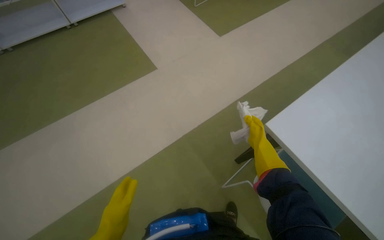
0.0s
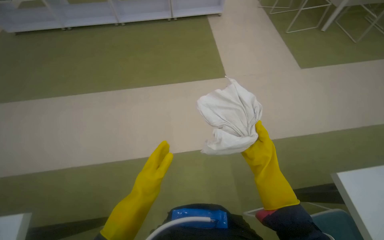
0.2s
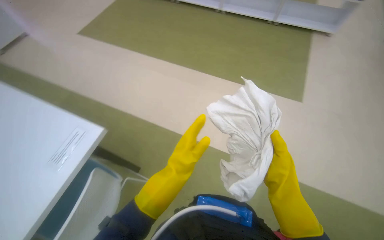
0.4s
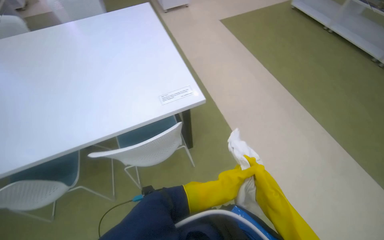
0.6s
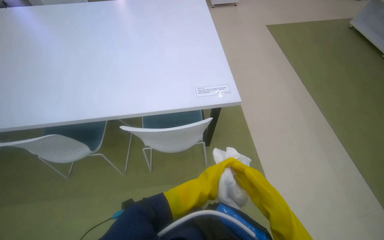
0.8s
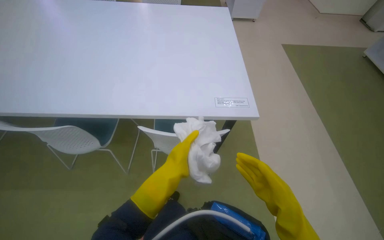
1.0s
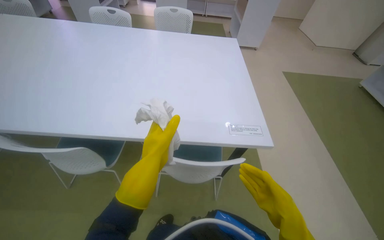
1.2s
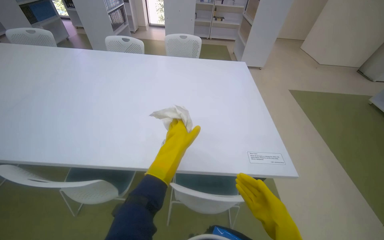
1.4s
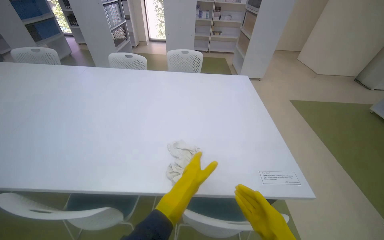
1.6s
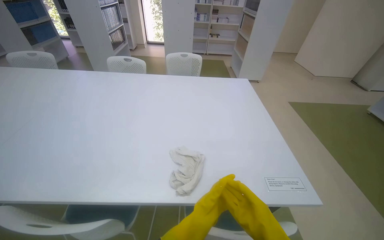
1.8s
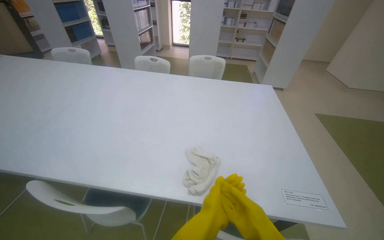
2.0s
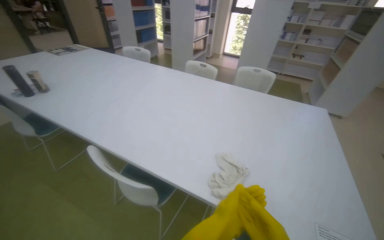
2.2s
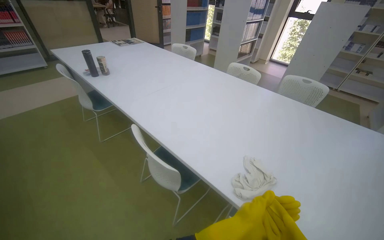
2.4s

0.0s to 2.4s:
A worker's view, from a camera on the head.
Job: wiping surfaces.
The whole recording: Cleaning table surface. The worker wipes the white table surface with a cloth.
0.0s to 1.2s: The head turns to the left by about 80 degrees.
1.2s to 2.4s: The head turns to the left by roughly 40 degrees. The view tips upward by approximately 15 degrees.

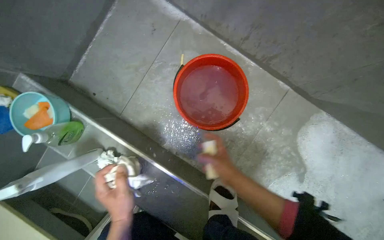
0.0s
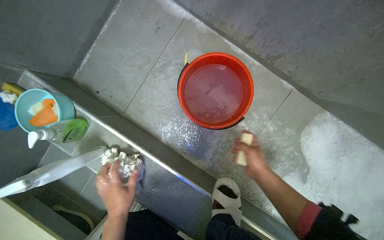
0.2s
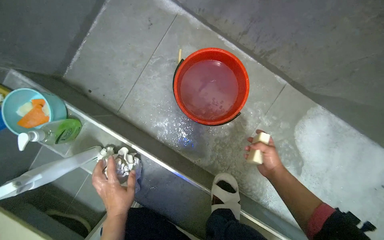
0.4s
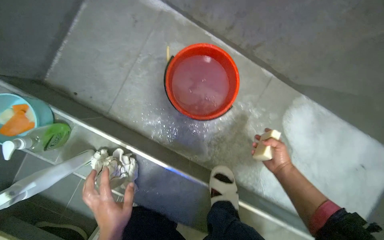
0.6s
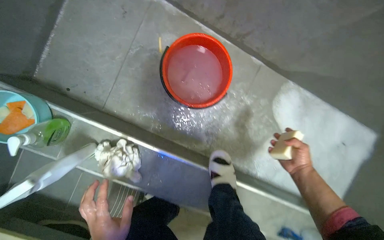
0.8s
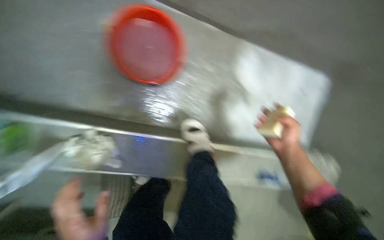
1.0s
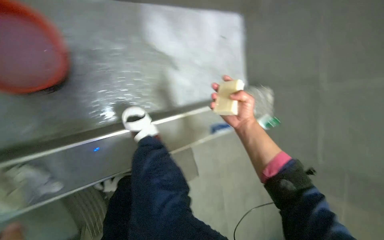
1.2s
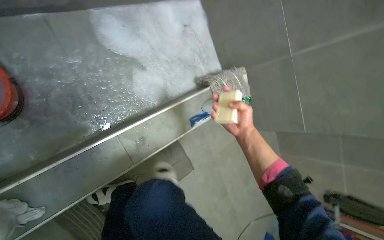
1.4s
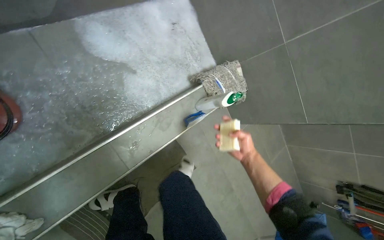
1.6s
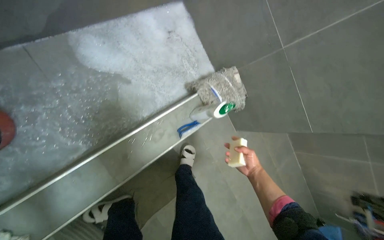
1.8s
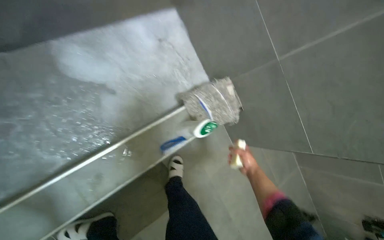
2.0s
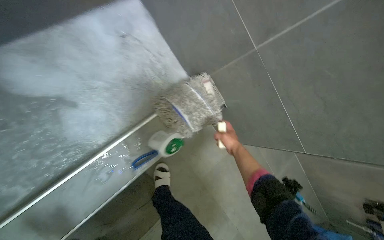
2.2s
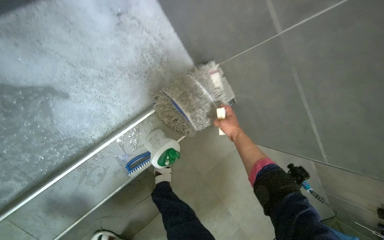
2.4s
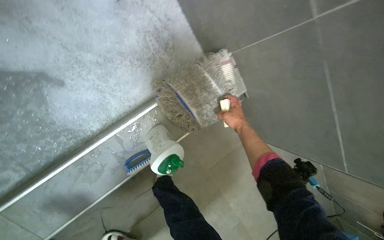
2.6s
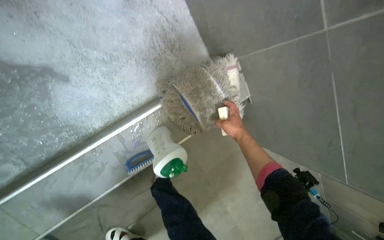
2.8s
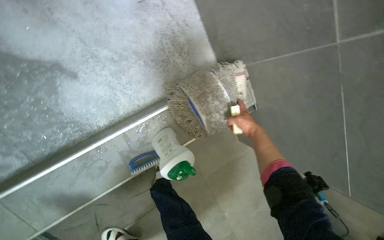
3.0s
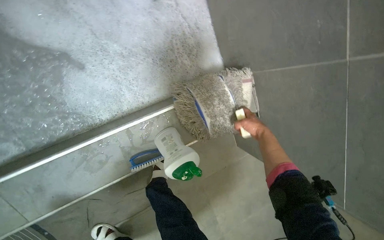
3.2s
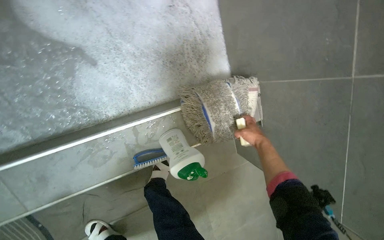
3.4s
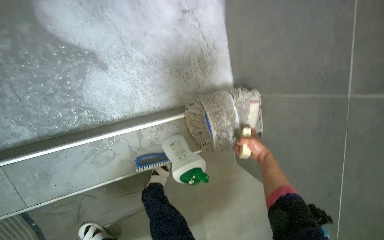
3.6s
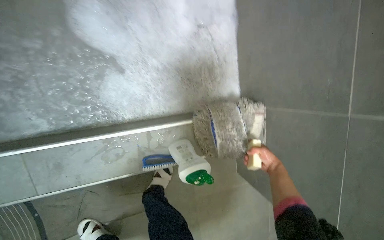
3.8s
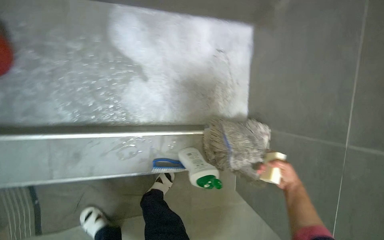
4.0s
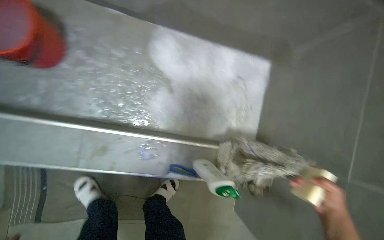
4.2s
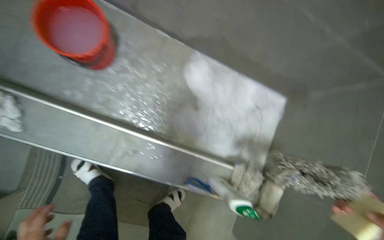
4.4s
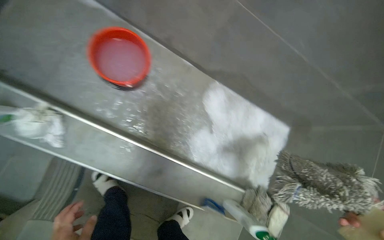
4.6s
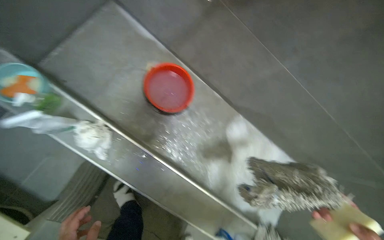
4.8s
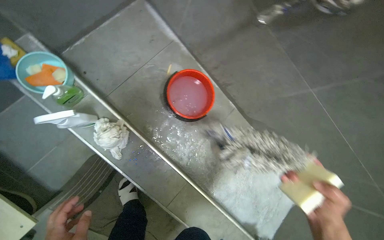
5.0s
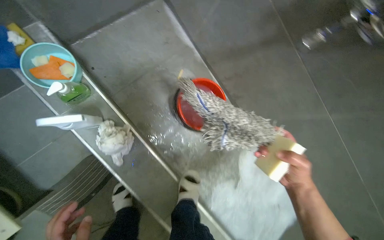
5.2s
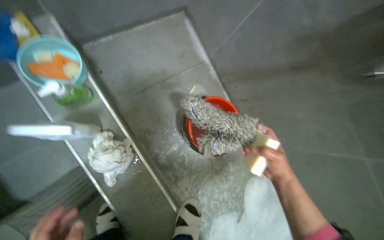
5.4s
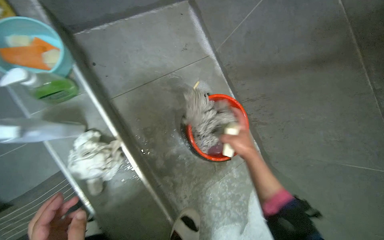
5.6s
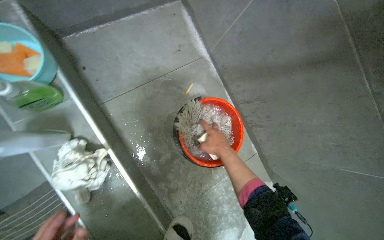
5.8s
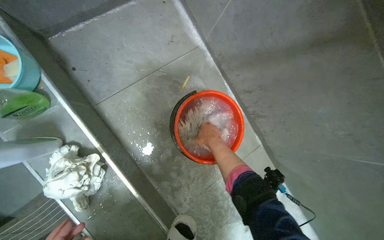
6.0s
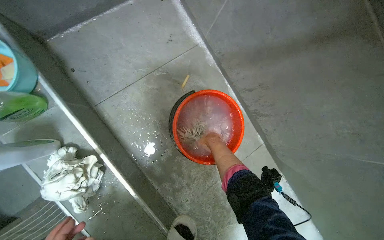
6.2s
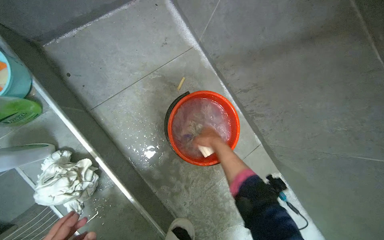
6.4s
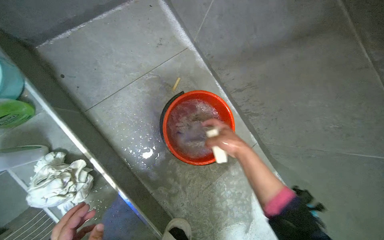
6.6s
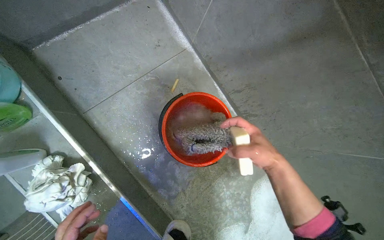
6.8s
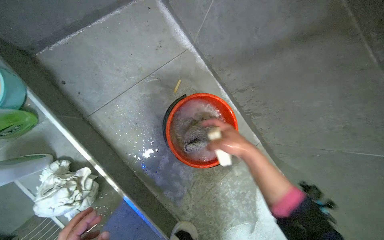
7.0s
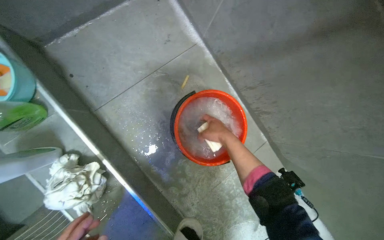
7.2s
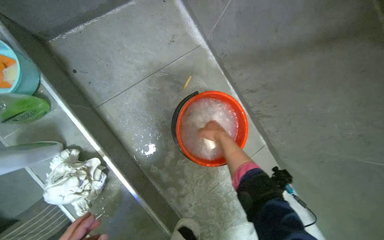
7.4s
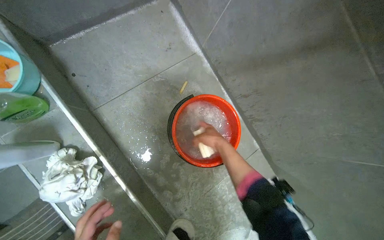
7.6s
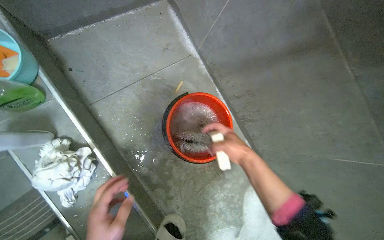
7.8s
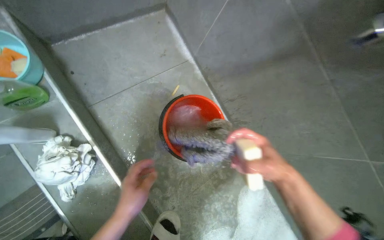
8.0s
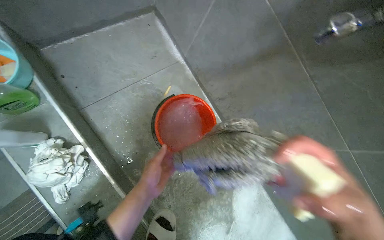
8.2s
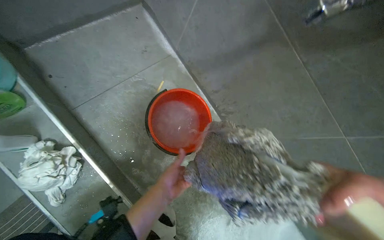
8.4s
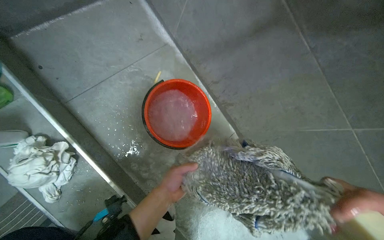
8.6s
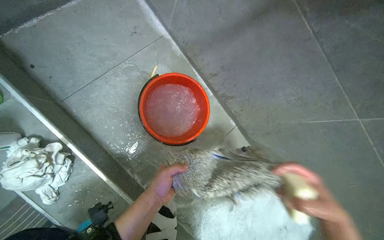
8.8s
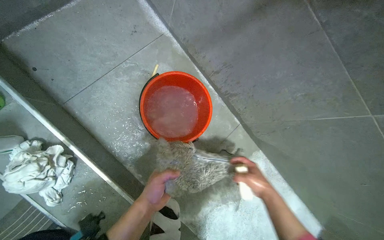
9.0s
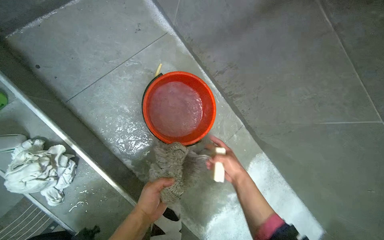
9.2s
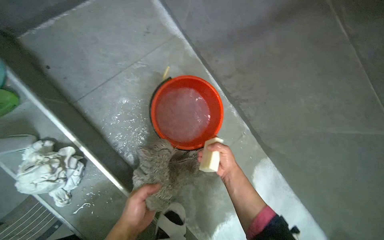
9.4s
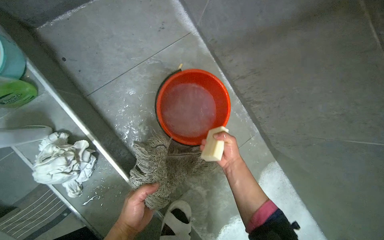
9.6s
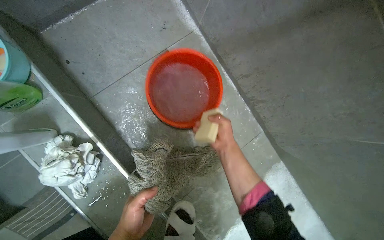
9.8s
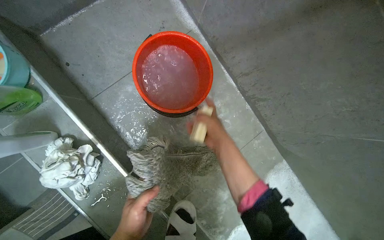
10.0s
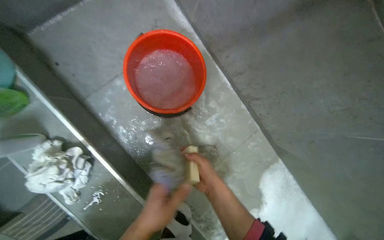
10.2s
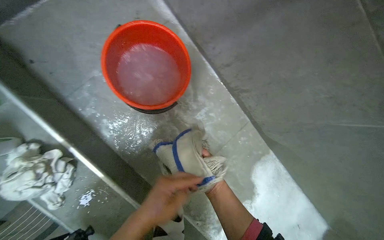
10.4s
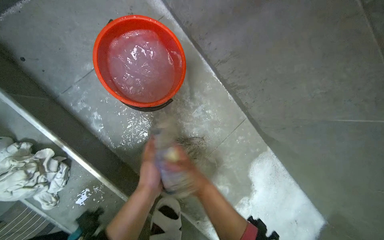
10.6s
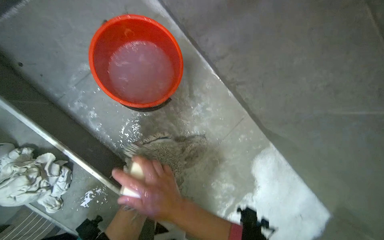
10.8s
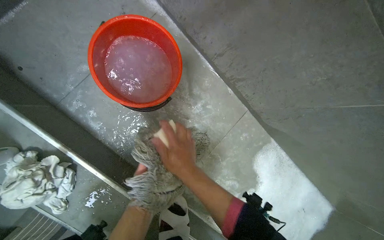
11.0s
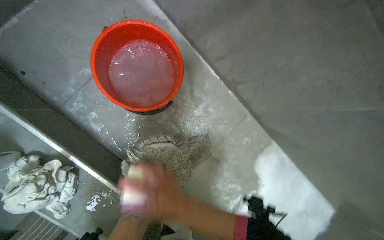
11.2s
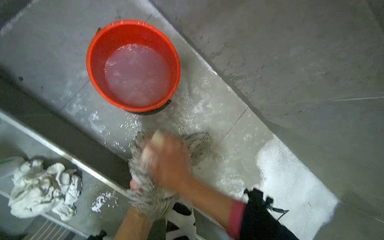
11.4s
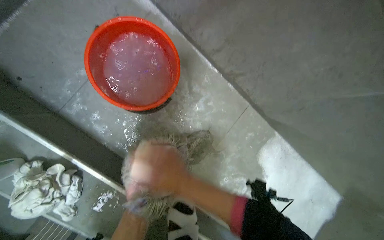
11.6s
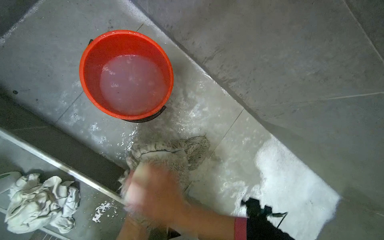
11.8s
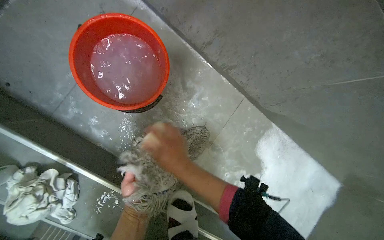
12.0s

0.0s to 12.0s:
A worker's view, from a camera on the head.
Job: preparing cleaning supplies.
The whole recording: Cleaning flat mop head with soap. The worker scrubs a flat mop head with a bar of soap and rinses it in a bucket.
0.0s to 1.6s: The head turns to the right by some 55 degrees. The camera pitches downward, by some 20 degrees.
1.6s to 3.0s: The camera travels roughly 50 cm.
3.0s to 4.4s: The camera travels about 40 cm. The wearer looks roughly 25 degrees further upward. The scene turns approximately 45 degrees clockwise in the picture.
4.4s to 6.0s: The camera is carried approximately 50 cm.
6.0s to 7.6s: The right hand goes nearer to the camera and returns, some 15 cm each way.
9.0s to 10.4s: The right hand goes approximately 15 cm to the left, and moves some 20 cm up the picture and comes back.
10.4s to 12.0s: The right hand goes approximately 15 cm nearer to the camera and to the left.

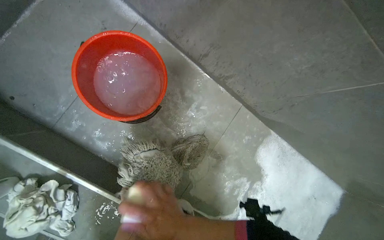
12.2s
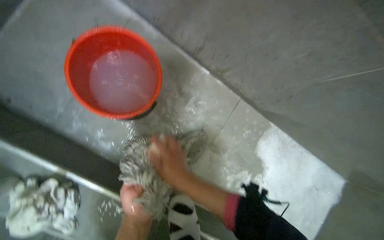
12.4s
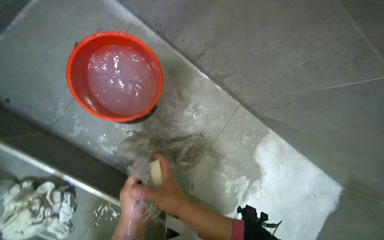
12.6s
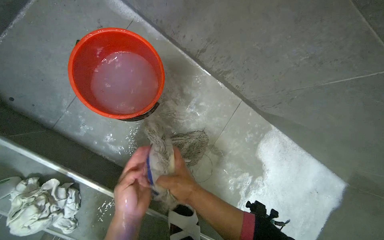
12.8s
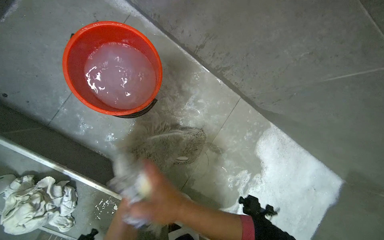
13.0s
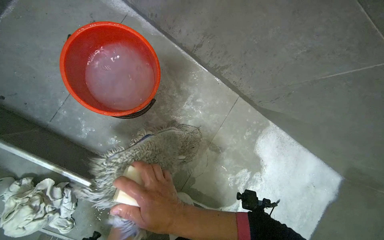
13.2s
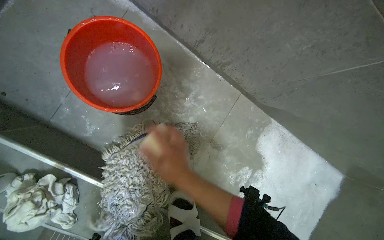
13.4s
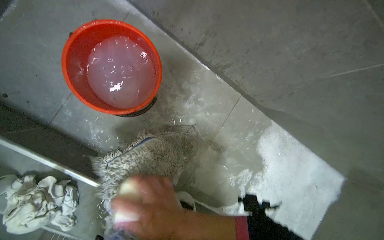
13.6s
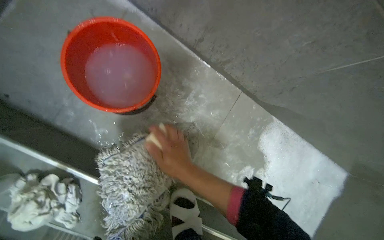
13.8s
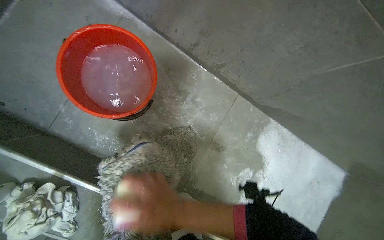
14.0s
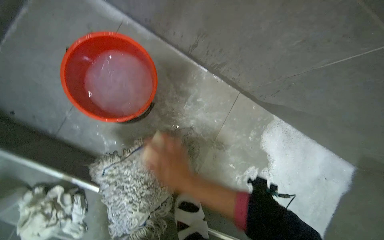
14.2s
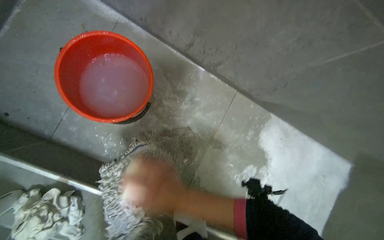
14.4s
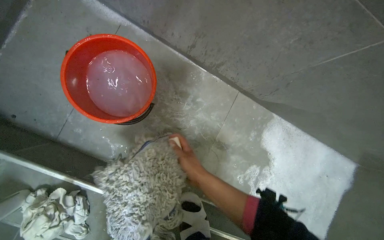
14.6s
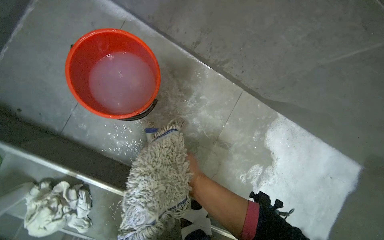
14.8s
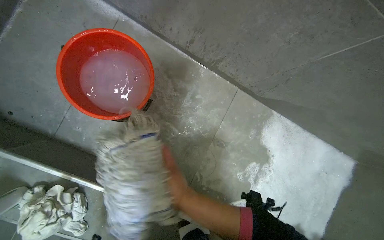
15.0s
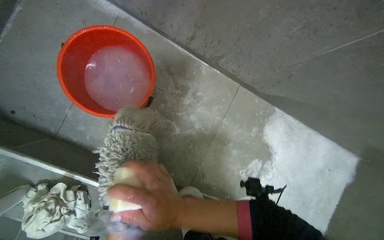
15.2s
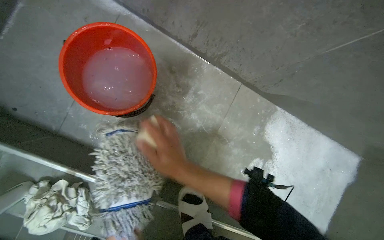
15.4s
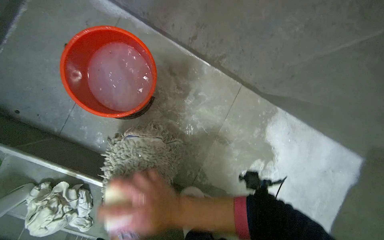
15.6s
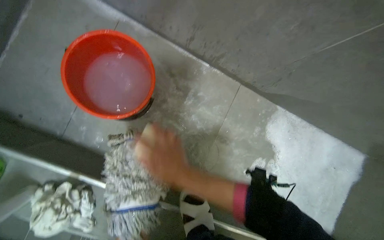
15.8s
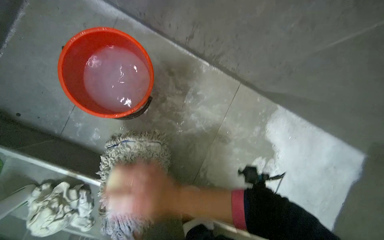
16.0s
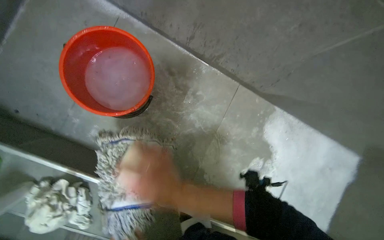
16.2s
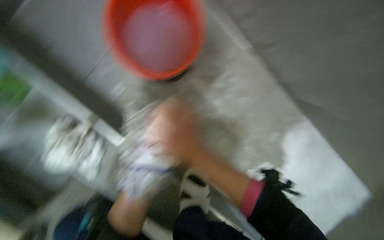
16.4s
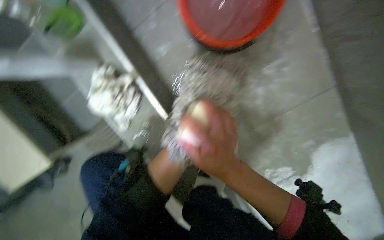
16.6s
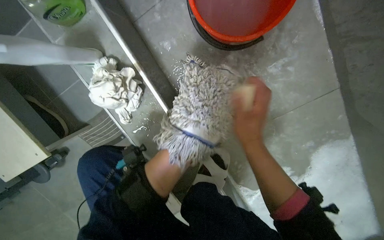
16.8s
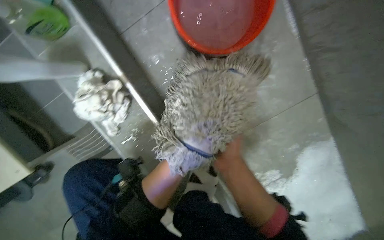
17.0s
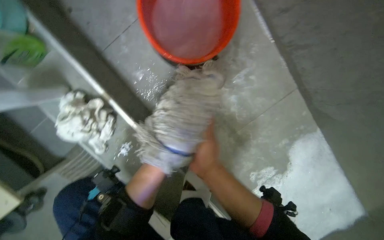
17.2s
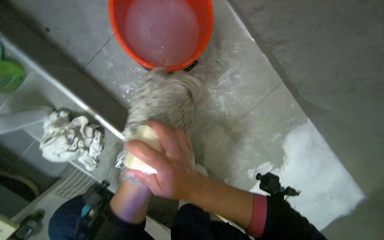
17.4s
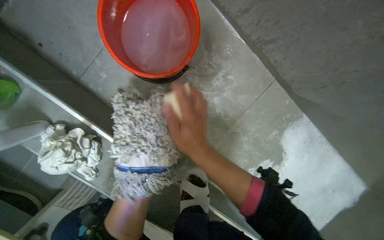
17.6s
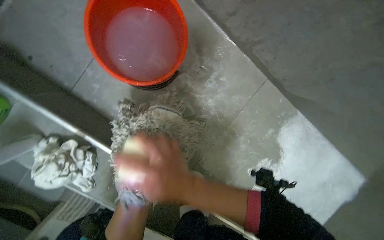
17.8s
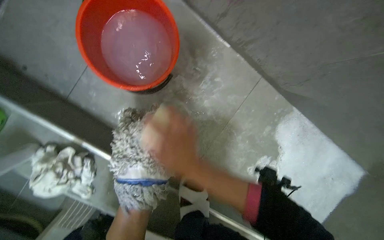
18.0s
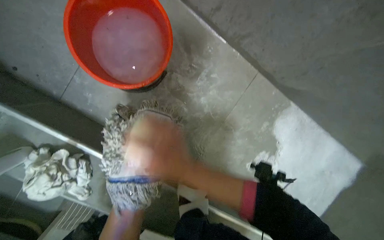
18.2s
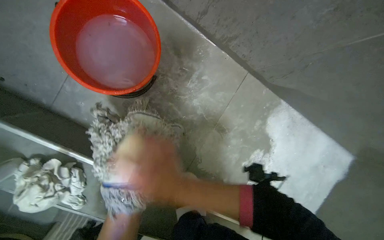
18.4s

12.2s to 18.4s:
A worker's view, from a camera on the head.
Job: preparing cleaning supplies.
The whole recording: Cleaning flat mop head with soap. The worker scrubs a flat mop head with a bar of soap and rinses it in a bucket.
13.8s to 15.4s: The right hand goes nearer and farther, about 20 cm each way, reversing 2 times.
15.4s to 16.8s: The right hand shifts approximately 10 cm to the right.
16.8s to 18.4s: Everything in view rotates about 30 degrees counterclockwise.
